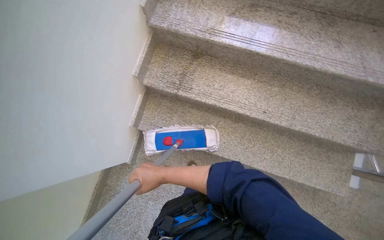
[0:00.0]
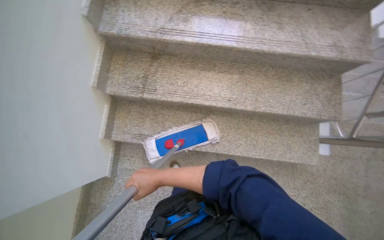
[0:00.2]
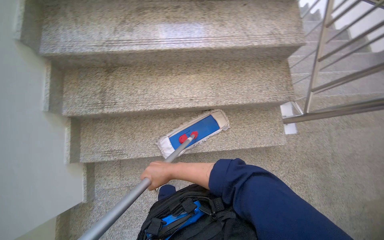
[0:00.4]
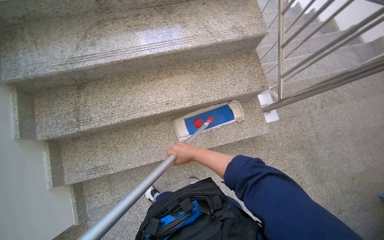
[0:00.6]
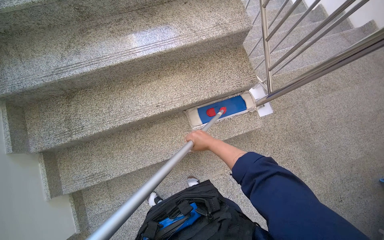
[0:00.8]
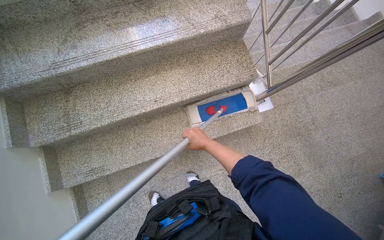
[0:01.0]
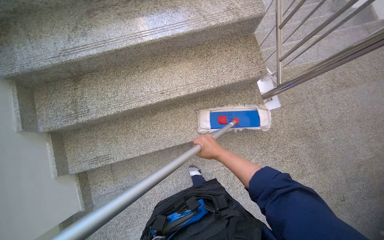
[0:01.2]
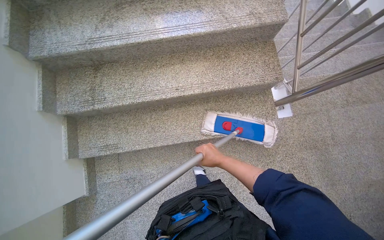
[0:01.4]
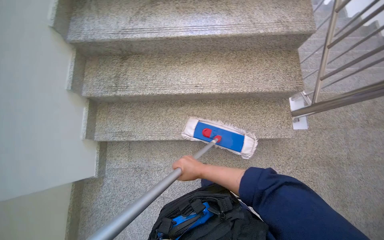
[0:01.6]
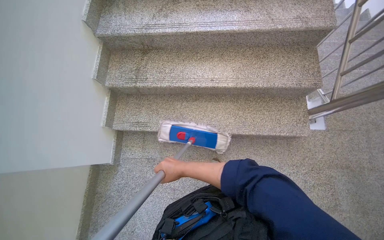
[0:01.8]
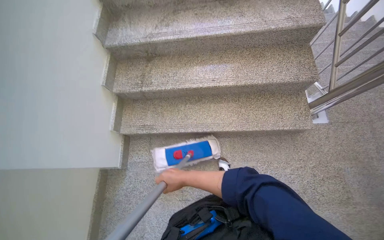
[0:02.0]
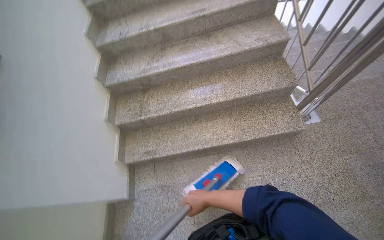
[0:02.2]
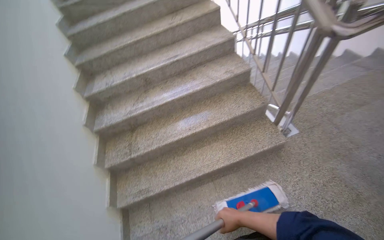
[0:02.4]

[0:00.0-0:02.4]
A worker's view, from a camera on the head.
Job: mopping floor.
The whole recording: Mopping stairwell floor. The worker mops the floor of the stairwell, including the landing and stairs.
0:00.0 to 0:01.2: The camera travels roughly 40 cm. The scene rotates counterclockwise by about 30 degrees.
0:01.2 to 0:02.4: The camera is carried approximately 40 cm. The camera pitches upward, by roughly 30 degrees.

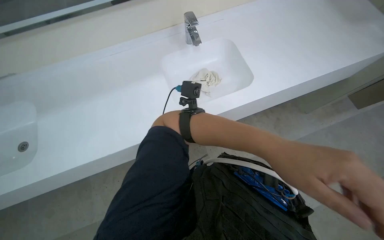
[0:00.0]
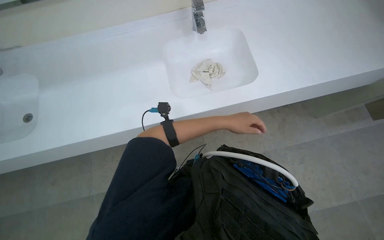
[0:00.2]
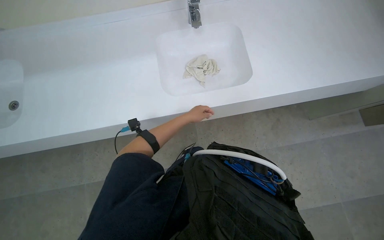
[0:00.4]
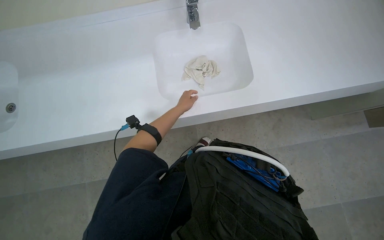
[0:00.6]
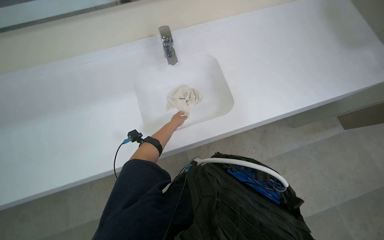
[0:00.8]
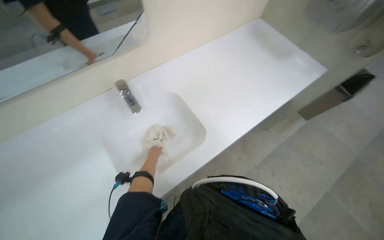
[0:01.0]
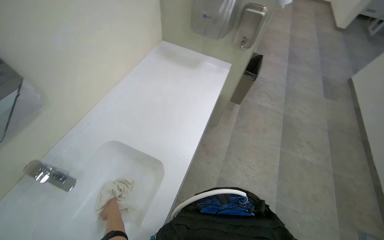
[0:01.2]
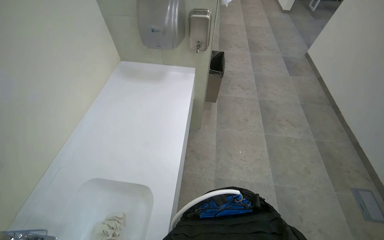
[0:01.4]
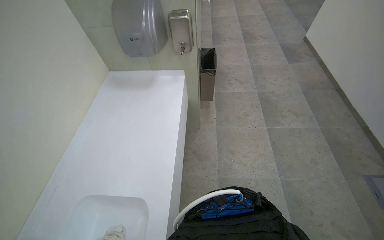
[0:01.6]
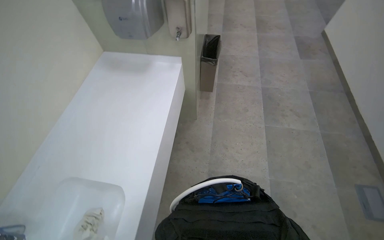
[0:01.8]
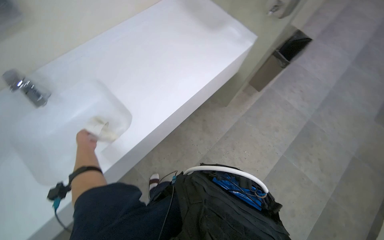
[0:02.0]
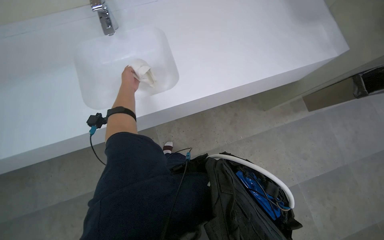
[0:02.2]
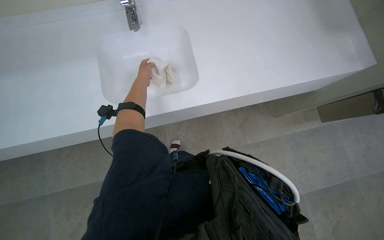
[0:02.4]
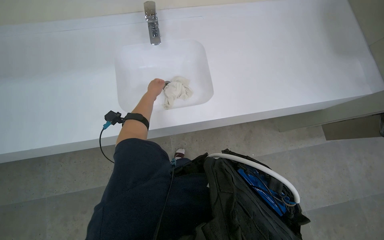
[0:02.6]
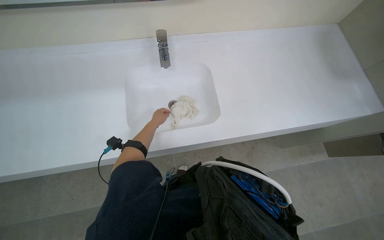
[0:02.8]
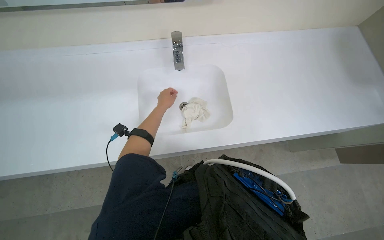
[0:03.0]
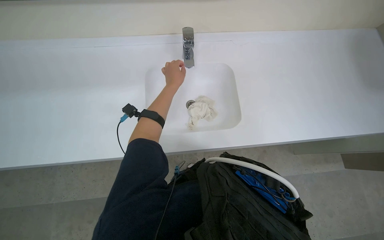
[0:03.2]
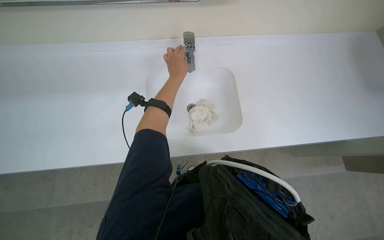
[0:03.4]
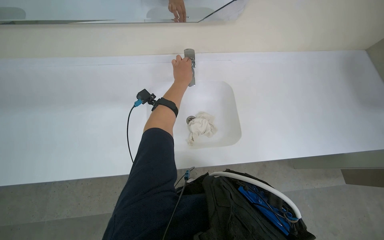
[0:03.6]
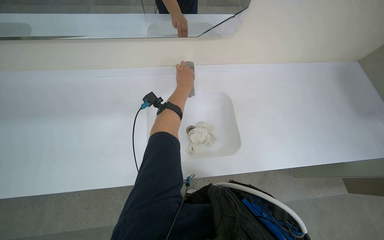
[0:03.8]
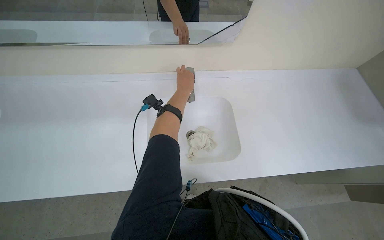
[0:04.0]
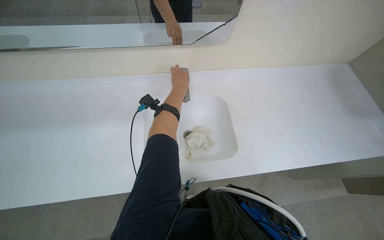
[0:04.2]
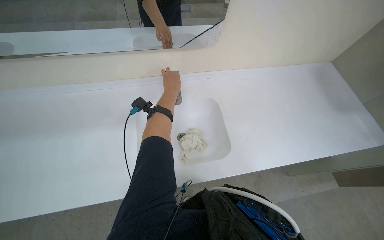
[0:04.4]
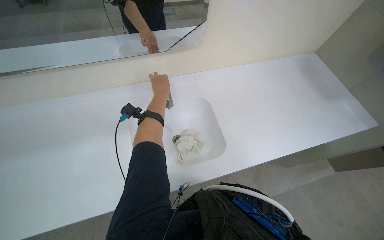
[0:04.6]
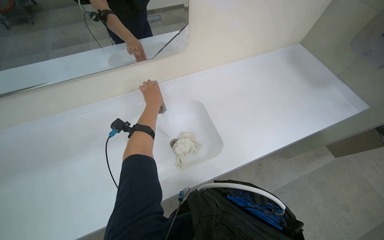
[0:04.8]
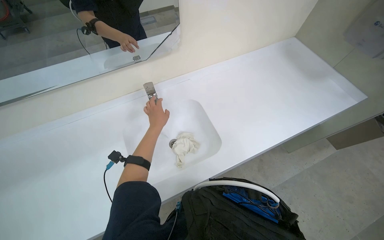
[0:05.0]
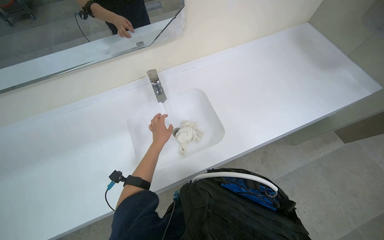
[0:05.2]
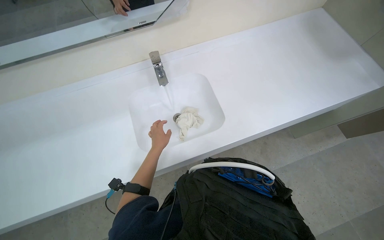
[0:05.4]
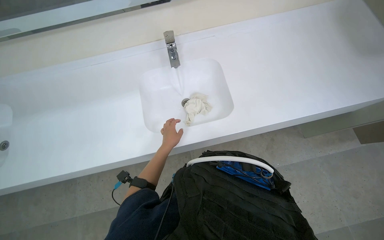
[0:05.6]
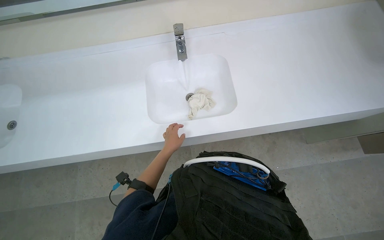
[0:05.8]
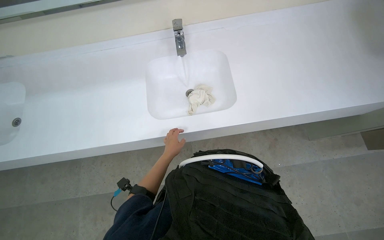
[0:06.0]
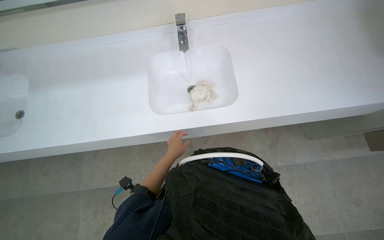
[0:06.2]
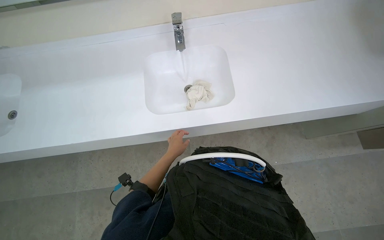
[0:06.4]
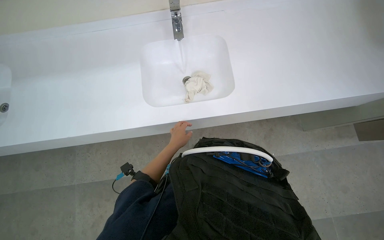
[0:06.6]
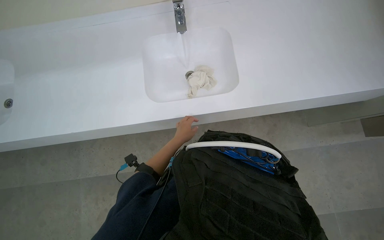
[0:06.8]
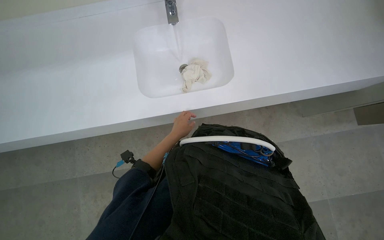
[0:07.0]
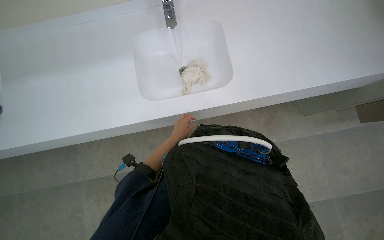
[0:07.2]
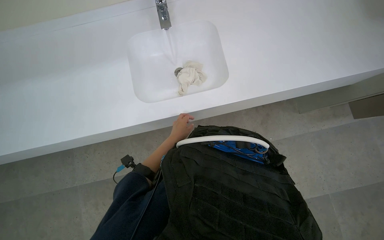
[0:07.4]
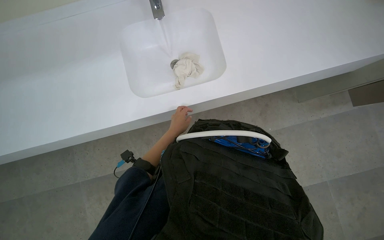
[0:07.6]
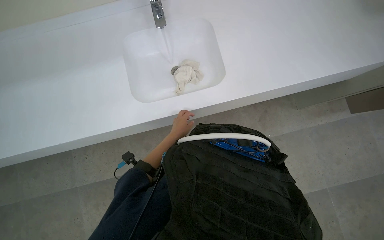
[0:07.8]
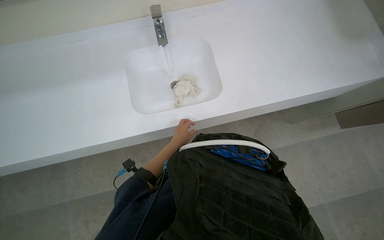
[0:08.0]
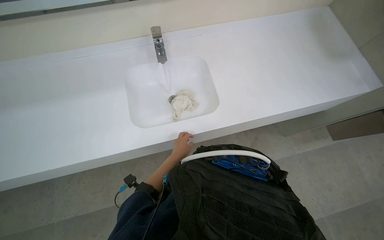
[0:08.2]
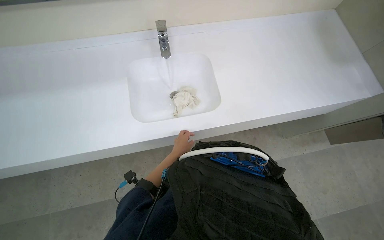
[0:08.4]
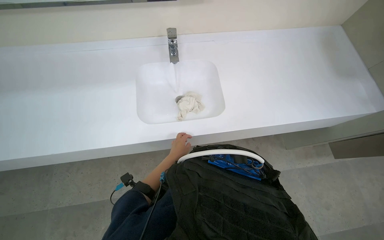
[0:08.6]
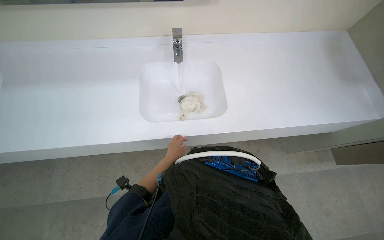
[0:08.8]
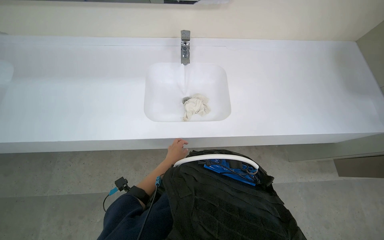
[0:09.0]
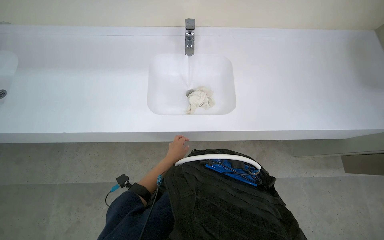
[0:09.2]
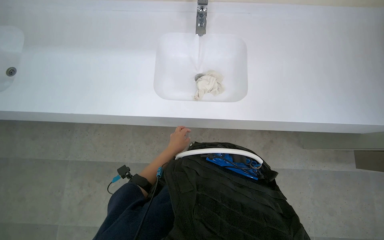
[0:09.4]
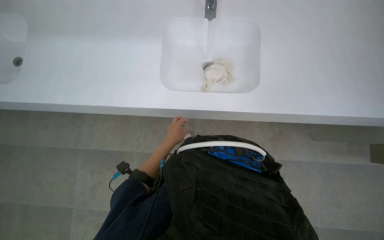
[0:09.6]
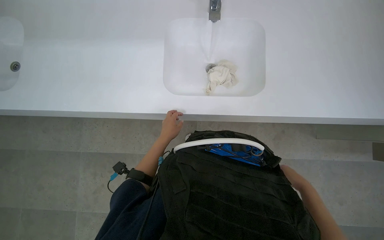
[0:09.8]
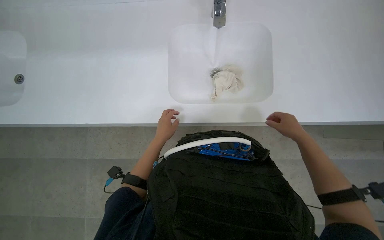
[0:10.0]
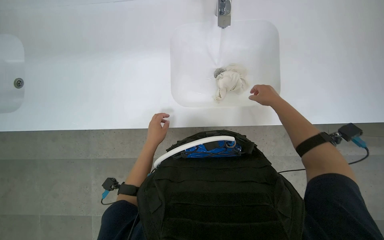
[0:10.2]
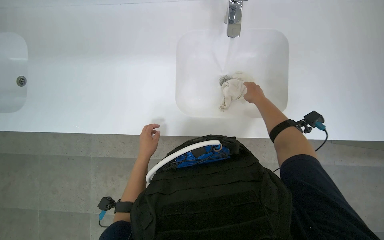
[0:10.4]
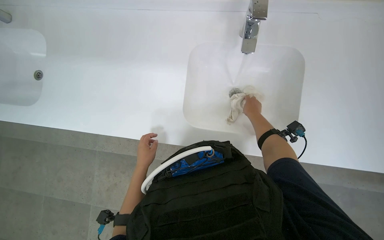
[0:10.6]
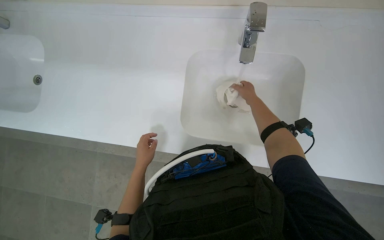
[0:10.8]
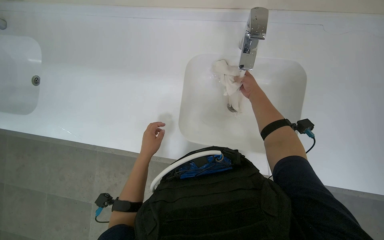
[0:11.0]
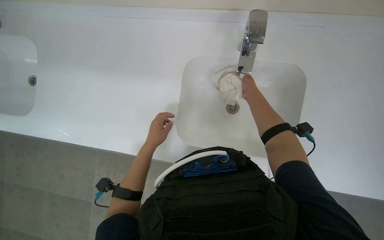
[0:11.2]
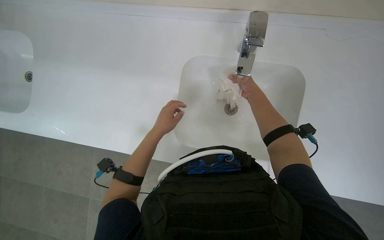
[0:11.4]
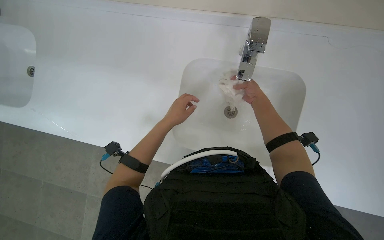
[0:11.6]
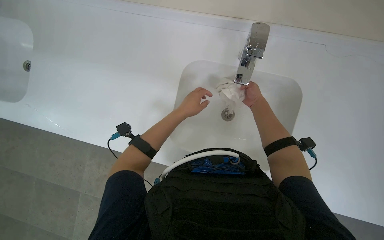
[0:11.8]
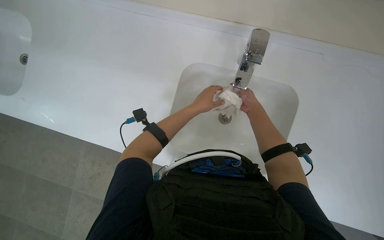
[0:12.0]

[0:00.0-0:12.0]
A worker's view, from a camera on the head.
Job: preparing cleaning supplies.
The whole recording: Washing white cleaning cloth. The worker washes a white cleaning cloth in the sink.
0:00.0 to 0:01.6: The camera travels about 40 cm. The wearer looks approximately 65 degrees further to the right.
0:01.6 to 0:03.0: The wearer looks approximately 80 degrees further to the left.
0:03.0 to 0:04.4: The left hand is displaced up the picture by approximately 15 cm.
0:04.4 to 0:06.0: The wearer looks approximately 10 degrees further downward. The left hand travels down the picture by roughly 40 cm.
0:07.6 to 0:09.0: The wearer looks about 15 degrees further upward.
0:09.0 to 0:10.4: The wearer looks about 20 degrees further downward. The left hand shifts approximately 25 cm to the left.
0:10.4 to 0:12.0: The left hand is displaced up the picture, to the right and nearer to the camera by roughly 35 cm.

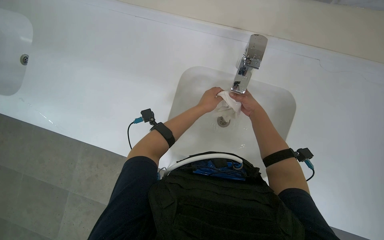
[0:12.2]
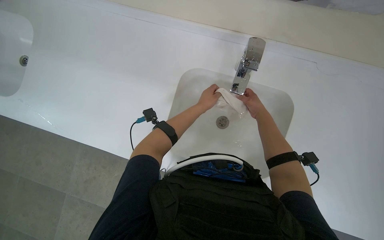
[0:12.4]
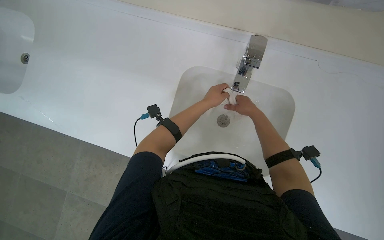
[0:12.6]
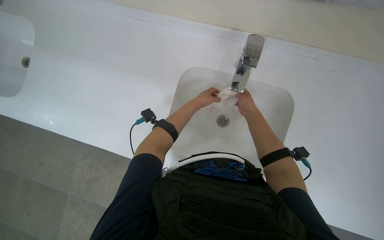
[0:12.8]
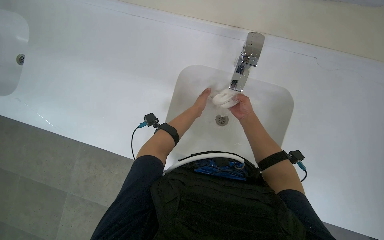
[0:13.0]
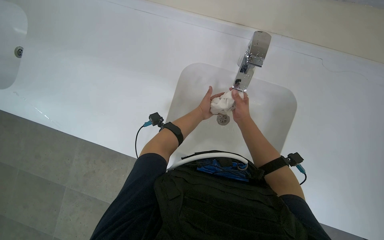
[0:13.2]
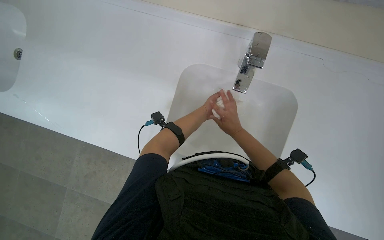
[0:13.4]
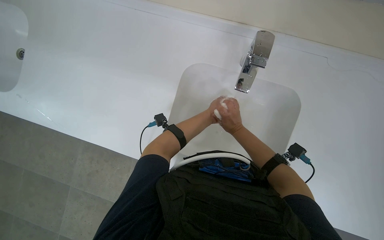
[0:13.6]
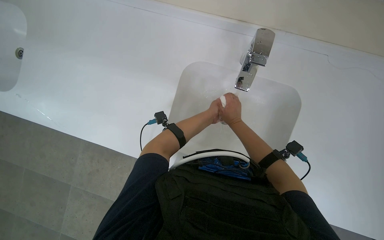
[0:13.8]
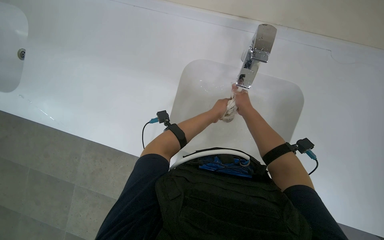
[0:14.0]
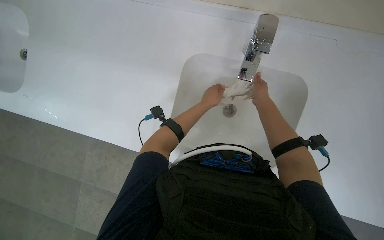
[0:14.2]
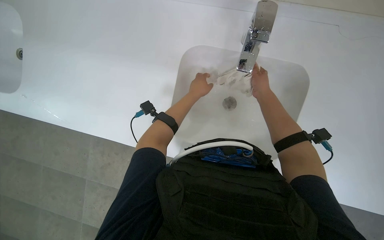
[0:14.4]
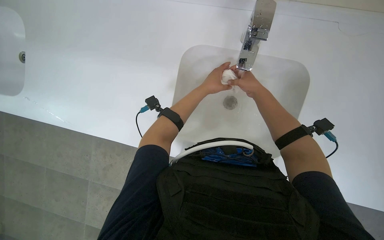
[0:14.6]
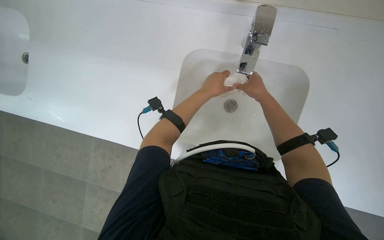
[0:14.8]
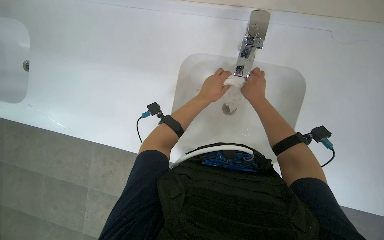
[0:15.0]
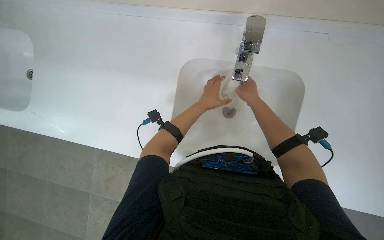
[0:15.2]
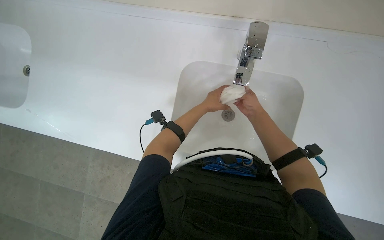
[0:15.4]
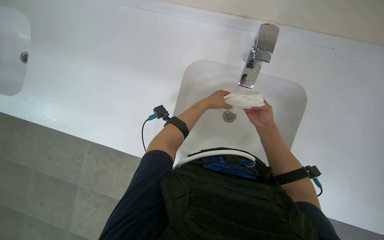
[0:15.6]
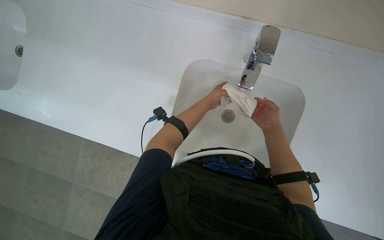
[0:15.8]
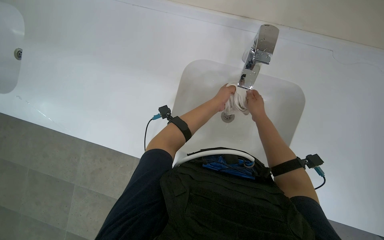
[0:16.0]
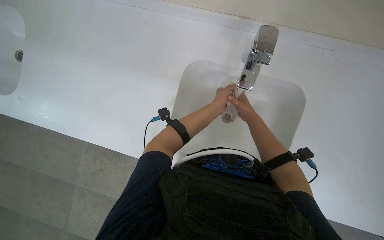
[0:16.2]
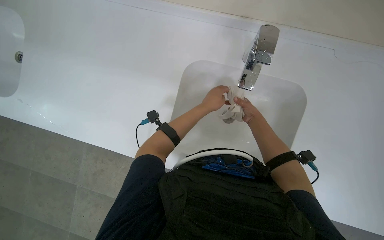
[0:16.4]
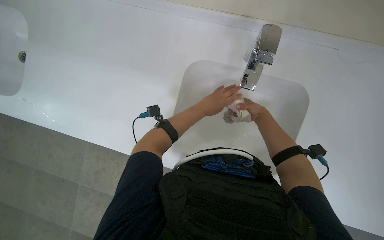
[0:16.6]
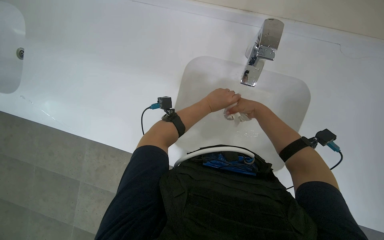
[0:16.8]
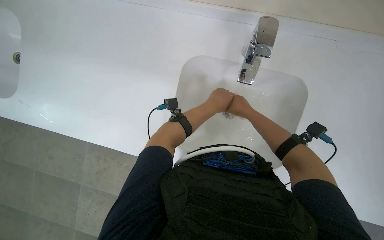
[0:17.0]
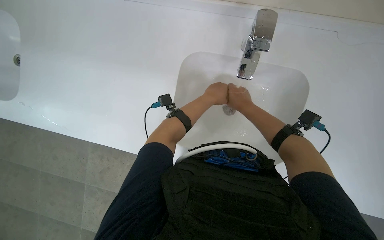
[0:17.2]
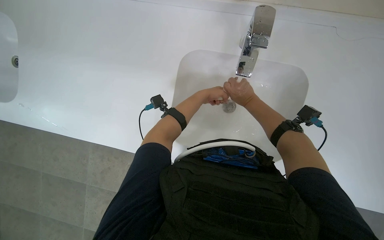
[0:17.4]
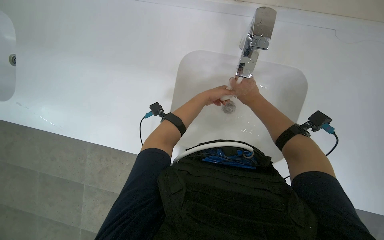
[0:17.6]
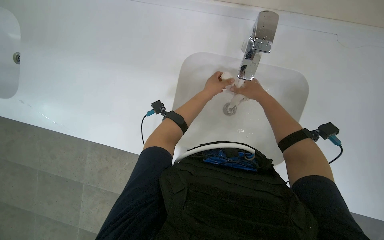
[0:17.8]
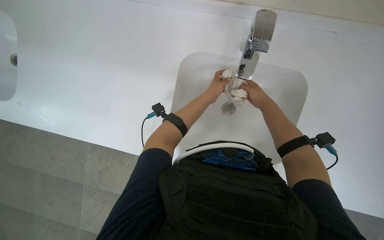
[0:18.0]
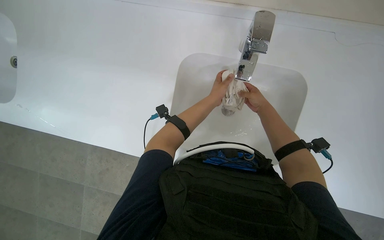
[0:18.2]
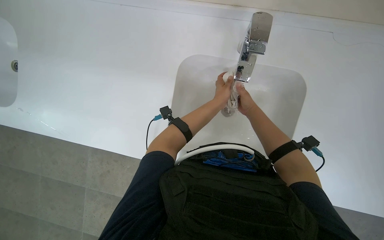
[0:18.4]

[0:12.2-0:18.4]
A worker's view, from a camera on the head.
Job: preparing cleaning supplies.
The whole recording: Washing white cleaning cloth. The worker washes a white cleaning cloth in the sink.
0:12.2 to 0:13.8: The right hand travels to the left by approximately 10 cm.
0:13.8 to 0:15.4: The right hand goes nearer to the camera and returns, some 5 cm each way.
0:15.4 to 0:16.8: The hands are busy where they are.
